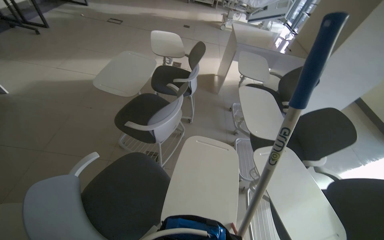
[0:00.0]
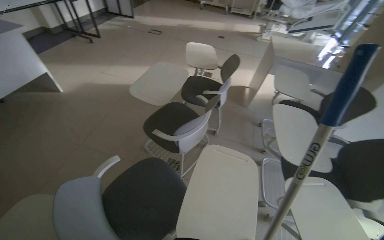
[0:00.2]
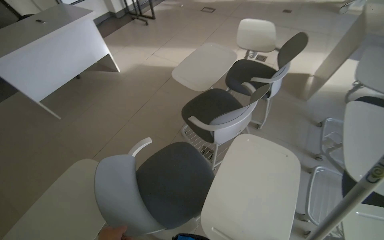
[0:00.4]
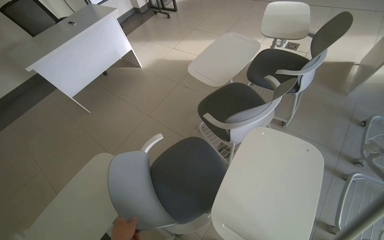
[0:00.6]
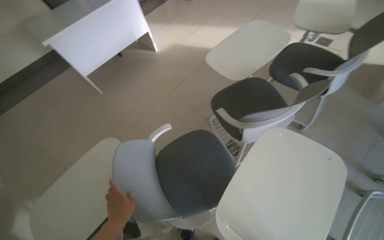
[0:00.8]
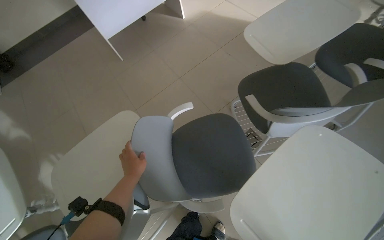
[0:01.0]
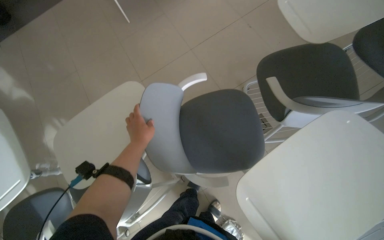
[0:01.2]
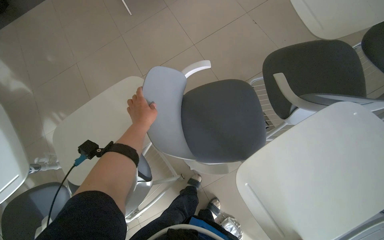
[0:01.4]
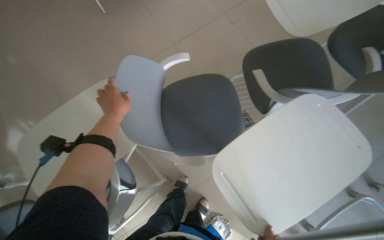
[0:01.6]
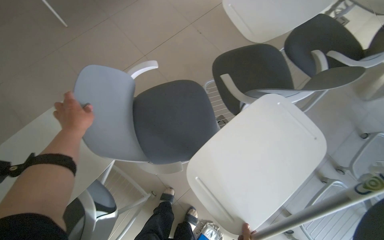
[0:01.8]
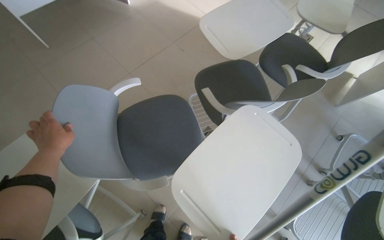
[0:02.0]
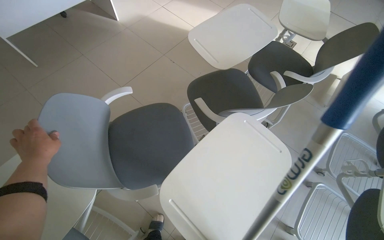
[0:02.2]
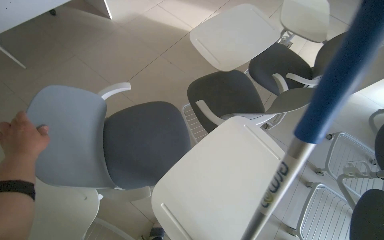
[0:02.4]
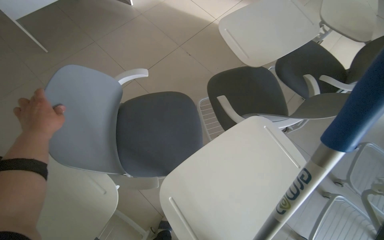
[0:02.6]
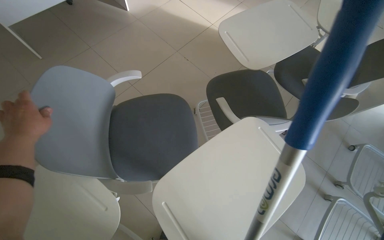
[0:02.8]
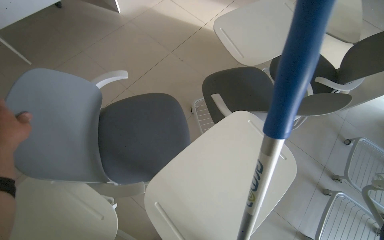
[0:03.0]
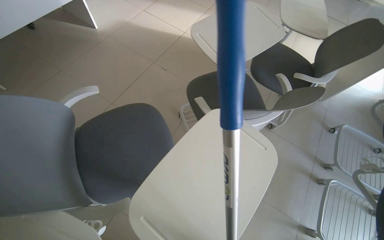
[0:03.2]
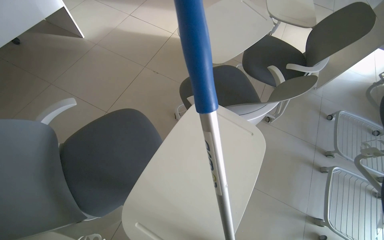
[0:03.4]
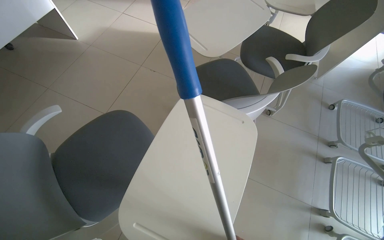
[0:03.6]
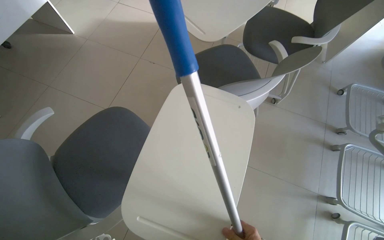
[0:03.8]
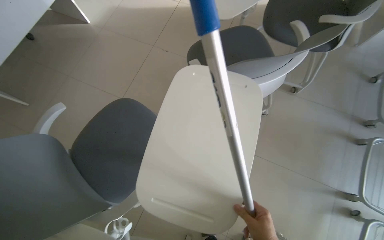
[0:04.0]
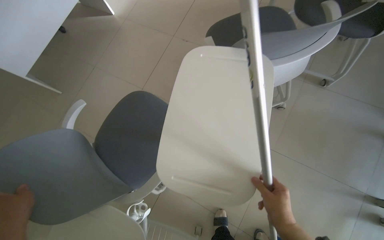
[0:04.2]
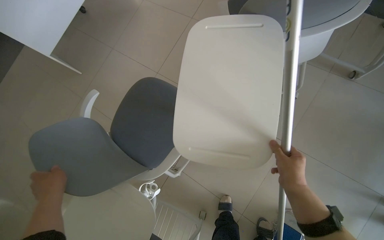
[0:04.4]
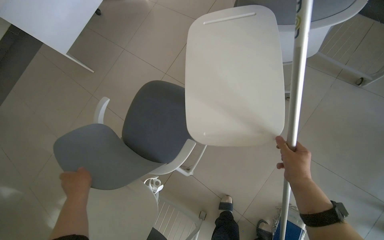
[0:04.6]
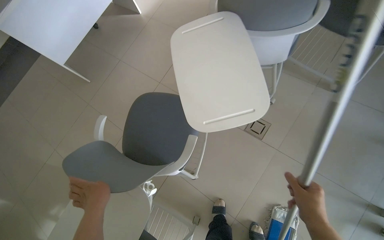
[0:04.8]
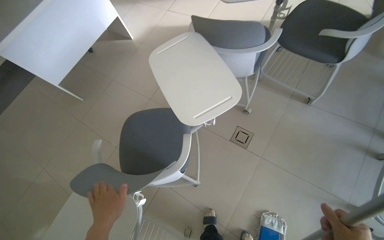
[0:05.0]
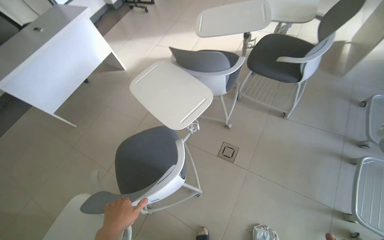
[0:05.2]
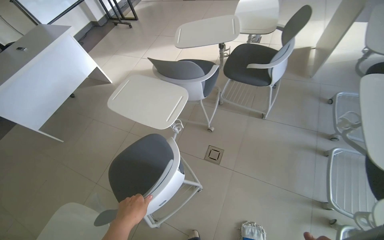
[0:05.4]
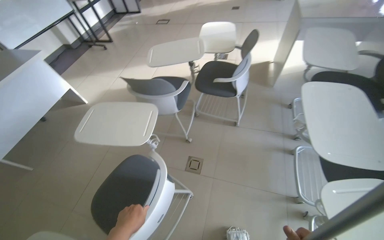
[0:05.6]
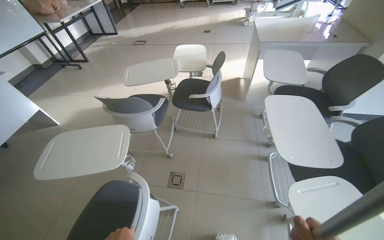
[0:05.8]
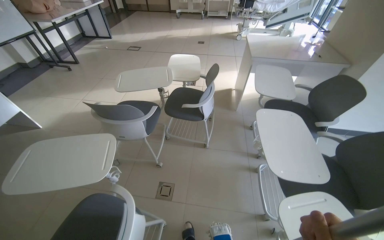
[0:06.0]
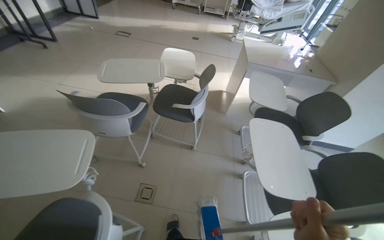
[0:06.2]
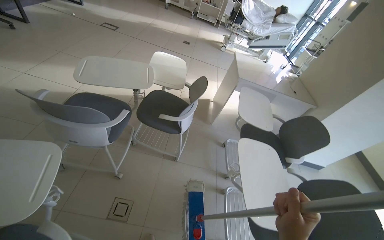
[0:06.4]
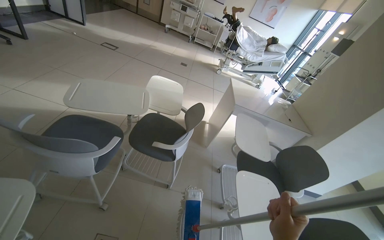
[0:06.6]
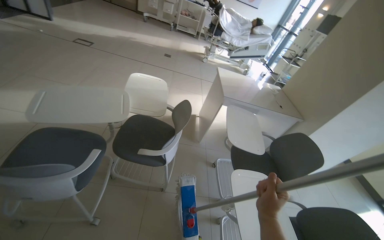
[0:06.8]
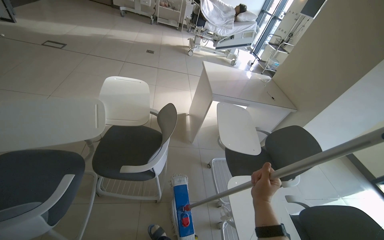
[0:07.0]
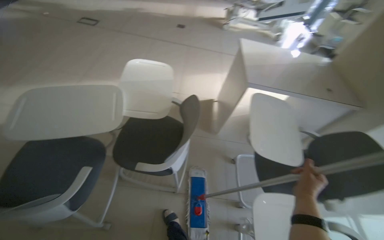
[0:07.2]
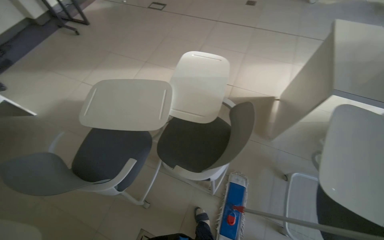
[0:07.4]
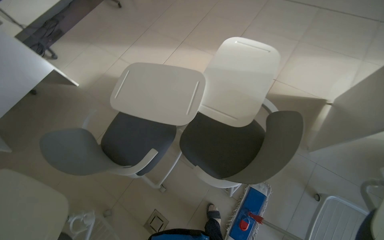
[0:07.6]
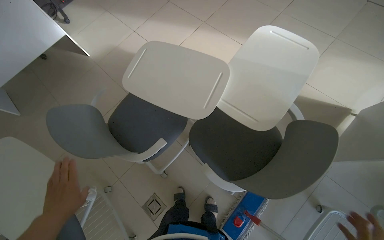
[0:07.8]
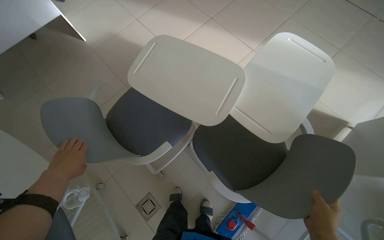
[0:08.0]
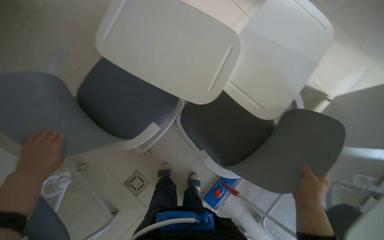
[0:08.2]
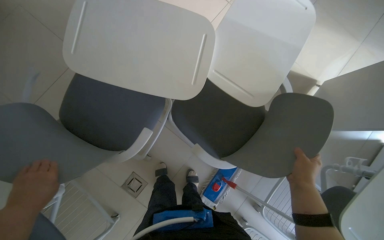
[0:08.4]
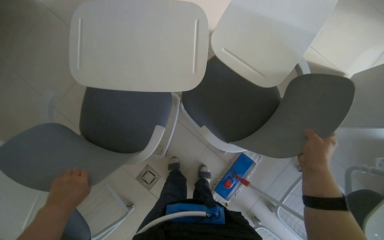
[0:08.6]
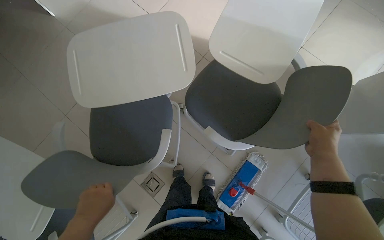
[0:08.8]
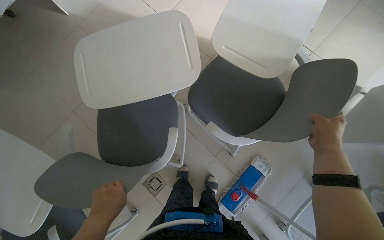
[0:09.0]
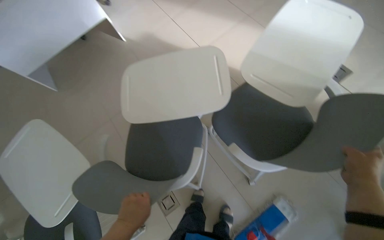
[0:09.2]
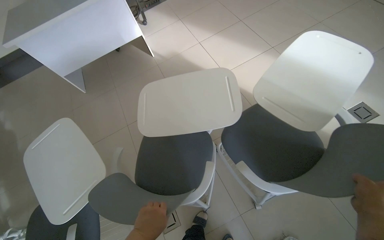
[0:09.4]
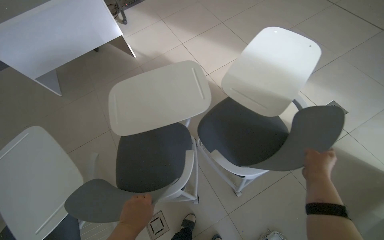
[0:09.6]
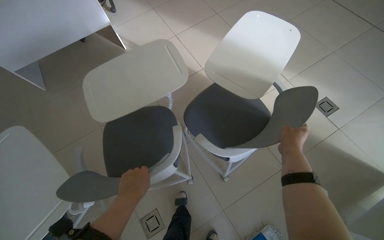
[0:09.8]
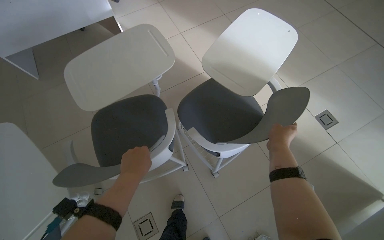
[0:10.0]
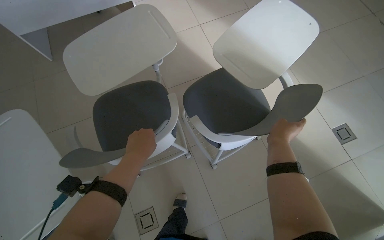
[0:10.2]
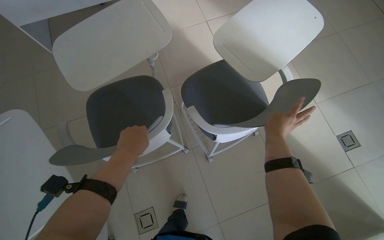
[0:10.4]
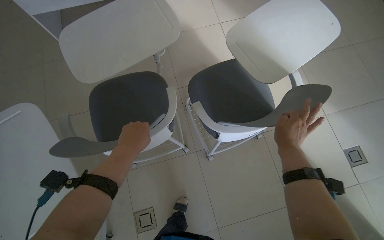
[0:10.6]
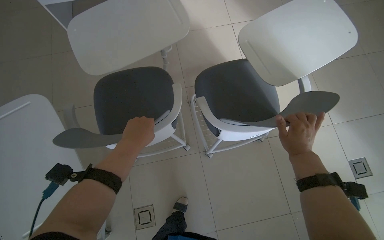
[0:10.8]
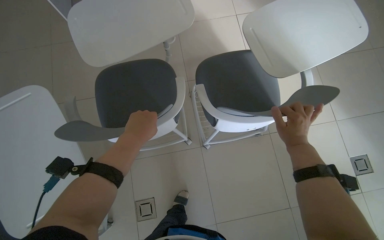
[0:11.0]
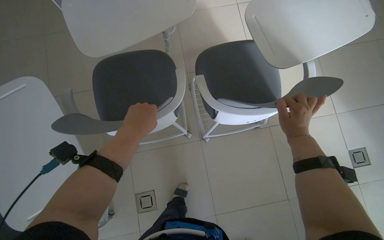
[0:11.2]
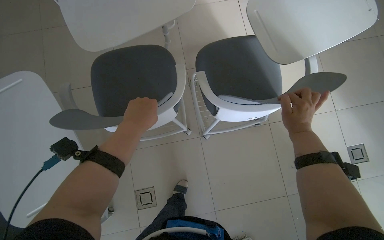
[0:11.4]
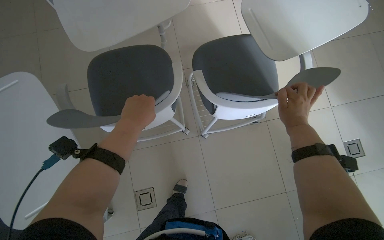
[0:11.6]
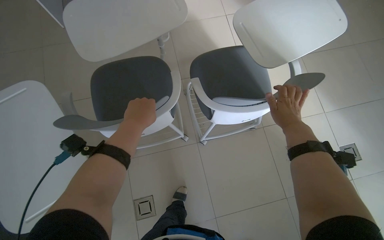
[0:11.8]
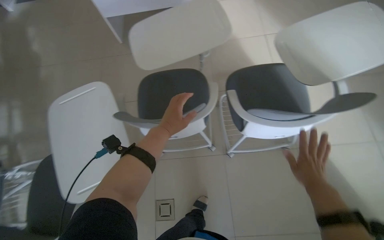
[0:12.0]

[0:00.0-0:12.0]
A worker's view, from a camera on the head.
Job: organizing items.
The whole recording: Arranging chairs in room. The worker arranges the chairs in the room.
0:00.0 to 0:01.6: The head rotates some 50 degrees to the left. The view tilts about 25 degrees downward.
0:01.6 to 0:03.0: The head turns to the right by roughly 20 degrees.
0:03.0 to 0:04.4: The view tips downward by some 15 degrees.
0:04.4 to 0:06.0: The head travels about 50 cm. The wearer looks approximately 25 degrees further to the right. The camera pitches upward, by about 35 degrees.
0:06.0 to 0:07.6: The camera travels approximately 90 cm. The head turns to the left by approximately 30 degrees. The view tilts roughly 20 degrees downward.
0:07.6 to 0:09.0: The camera pitches downward, by some 15 degrees.
0:09.0 to 0:10.4: The wearer's head swings roughly 20 degrees to the left. The left hand heads to the right, covering about 20 cm.
0:10.4 to 0:12.0: The wearer's head swings about 15 degrees to the left. The right hand moves down the picture, some 10 cm.

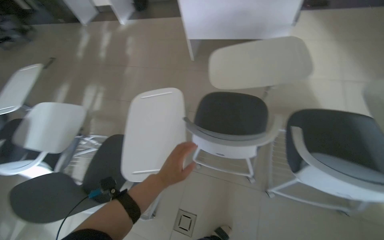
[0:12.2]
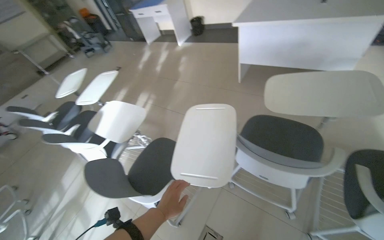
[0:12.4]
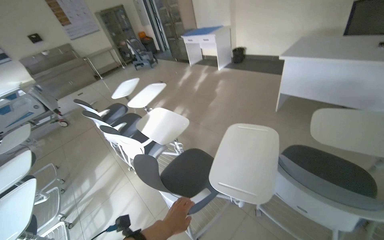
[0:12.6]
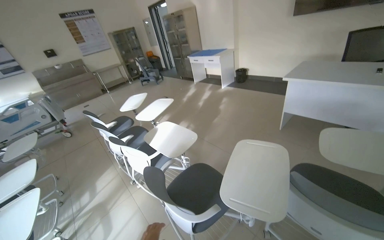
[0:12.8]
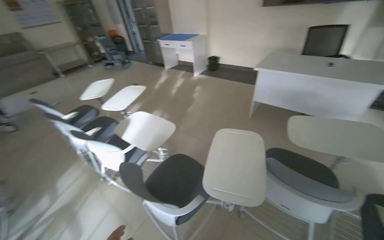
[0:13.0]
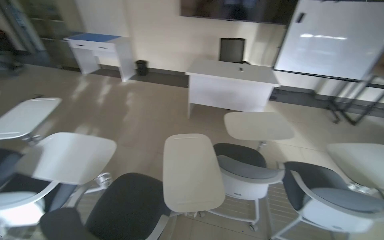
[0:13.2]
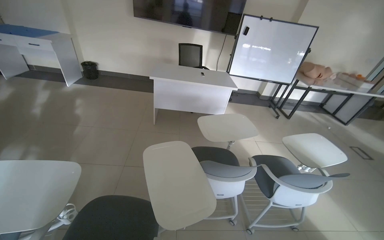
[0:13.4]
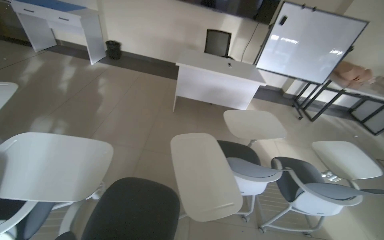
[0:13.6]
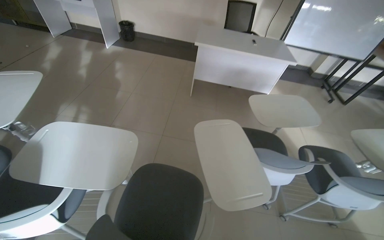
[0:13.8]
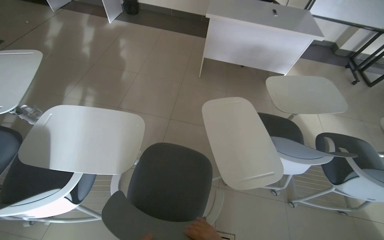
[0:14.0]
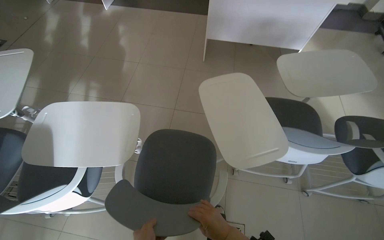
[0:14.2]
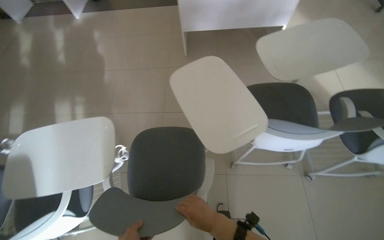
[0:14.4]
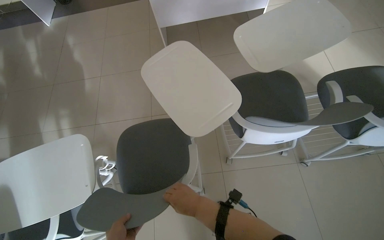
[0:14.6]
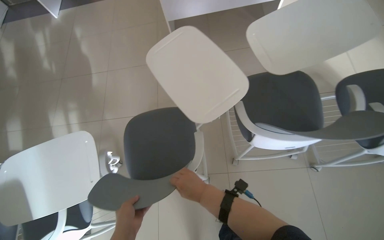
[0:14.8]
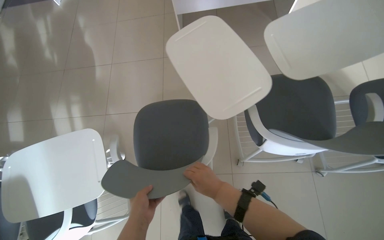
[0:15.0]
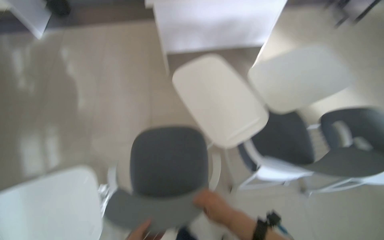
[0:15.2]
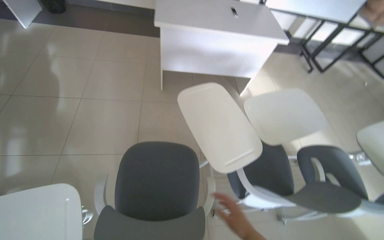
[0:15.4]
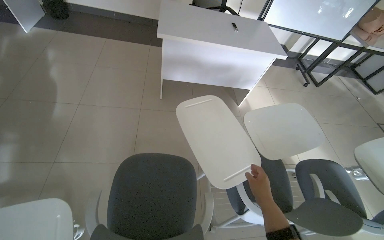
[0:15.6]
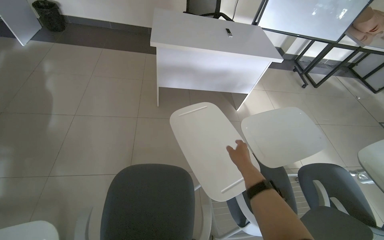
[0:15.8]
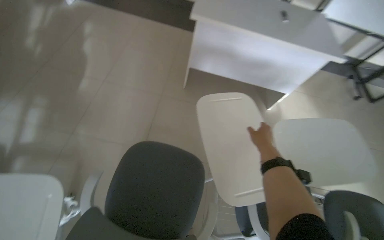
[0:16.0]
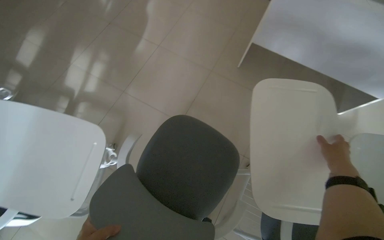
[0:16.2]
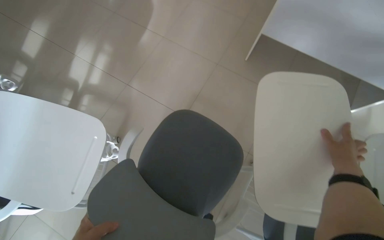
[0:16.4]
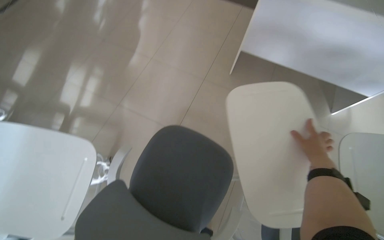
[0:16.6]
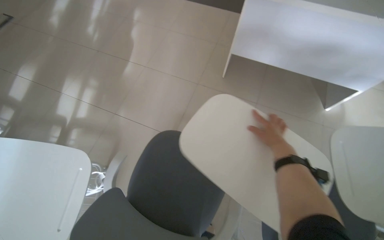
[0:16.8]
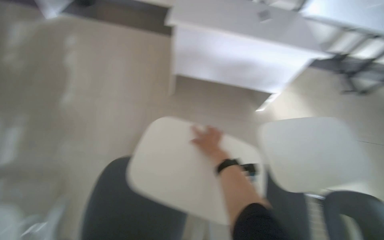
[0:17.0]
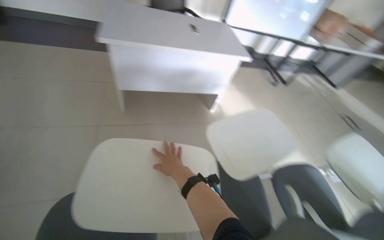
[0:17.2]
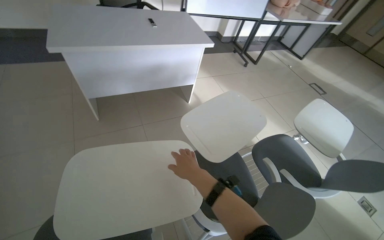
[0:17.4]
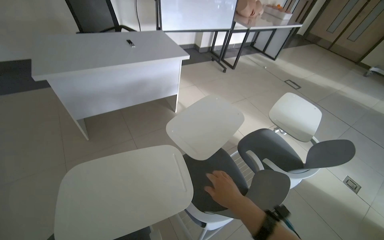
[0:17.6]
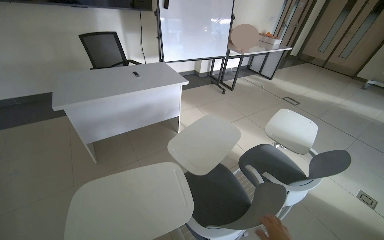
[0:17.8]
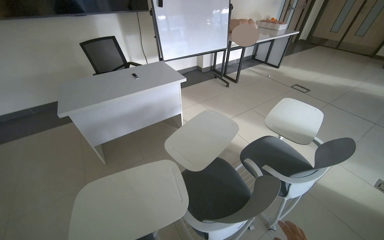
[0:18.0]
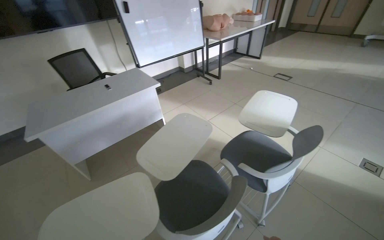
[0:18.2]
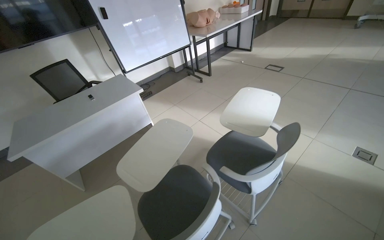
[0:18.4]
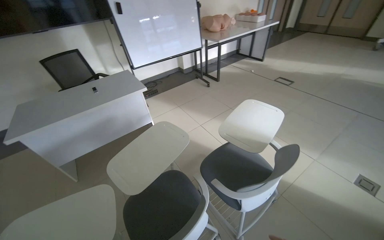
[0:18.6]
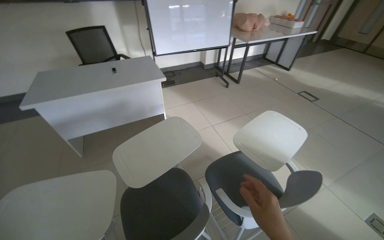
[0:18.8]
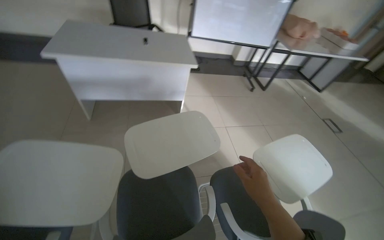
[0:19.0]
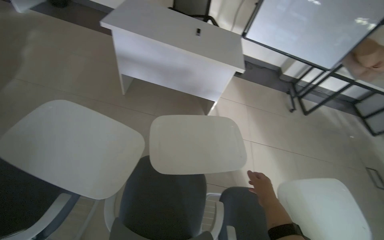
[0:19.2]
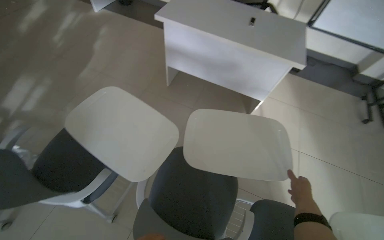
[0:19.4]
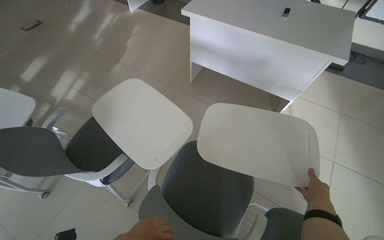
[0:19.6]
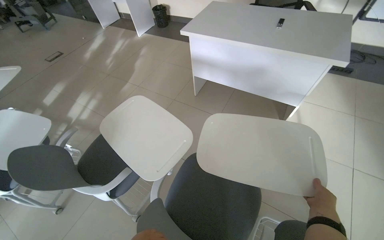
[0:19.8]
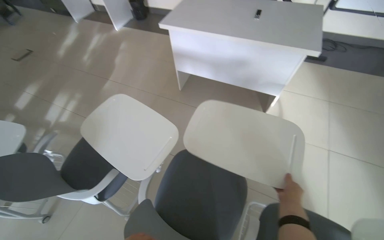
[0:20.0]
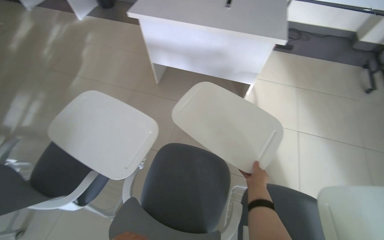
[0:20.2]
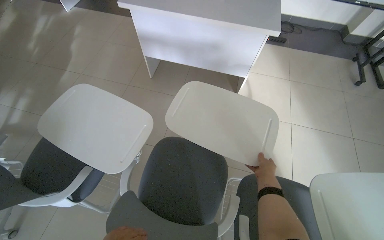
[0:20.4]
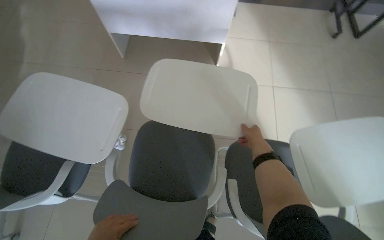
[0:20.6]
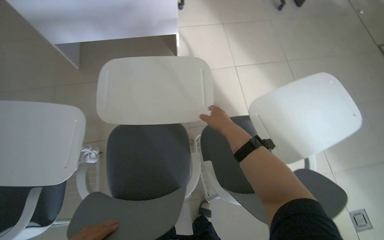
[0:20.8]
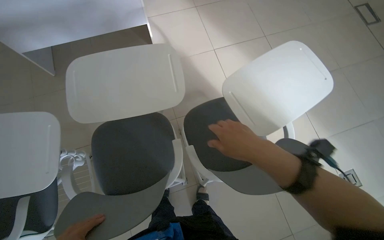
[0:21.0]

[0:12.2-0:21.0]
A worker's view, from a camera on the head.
Job: organizing items.
The whole recording: Arranging chairs in room. The worker arranges the chairs in the room.
0:12.2 to 0:13.6: The wearer moves roughly 60 cm. The view swings some 30 degrees to the right. The view tips upward by approximately 15 degrees.
0:13.6 to 0:15.2: The camera travels roughly 40 cm. The wearer looks some 25 degrees further downward.
0:15.2 to 0:16.6: The scene rotates clockwise by about 25 degrees.
0:16.6 to 0:18.0: The wearer's head swings approximately 60 degrees to the right. The view tilts about 20 degrees upward.
0:18.0 to 0:19.6: The wearer moves approximately 40 cm. The wearer's head swings roughly 65 degrees to the left.
0:19.6 to 0:21.0: The head rotates some 50 degrees to the right. The wearer looks roughly 15 degrees further downward.
